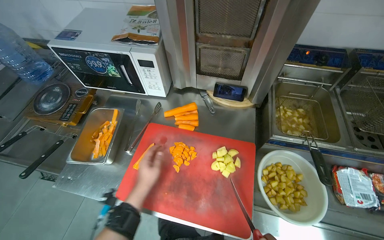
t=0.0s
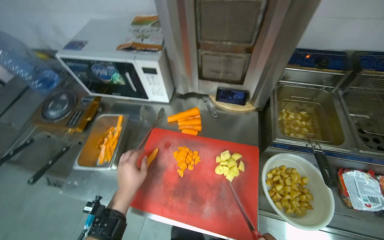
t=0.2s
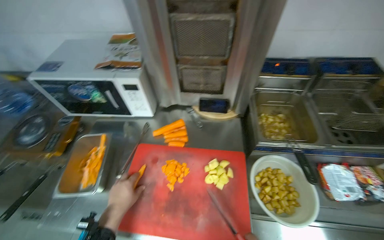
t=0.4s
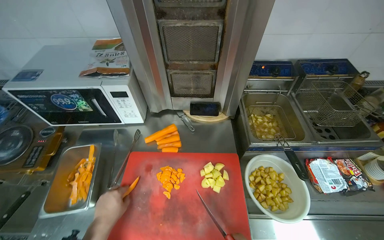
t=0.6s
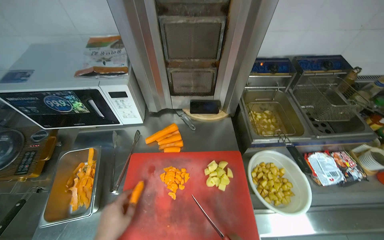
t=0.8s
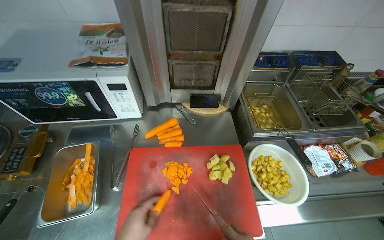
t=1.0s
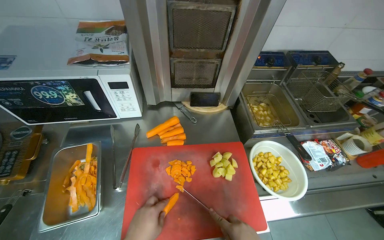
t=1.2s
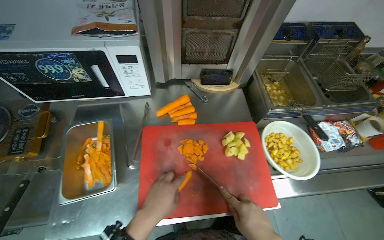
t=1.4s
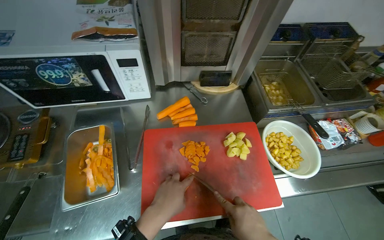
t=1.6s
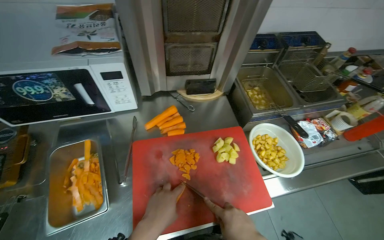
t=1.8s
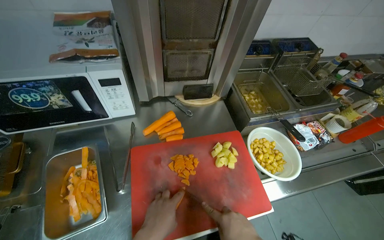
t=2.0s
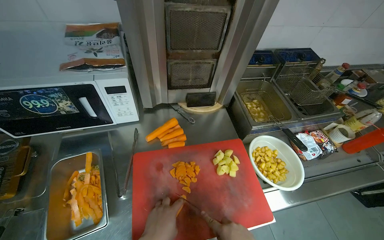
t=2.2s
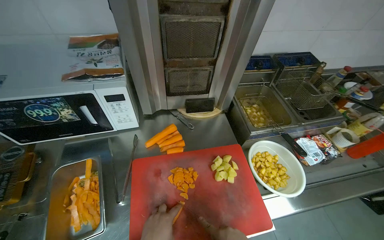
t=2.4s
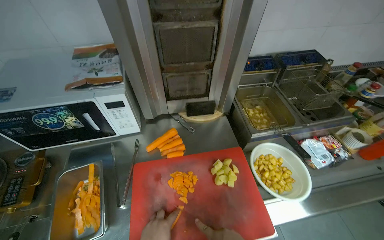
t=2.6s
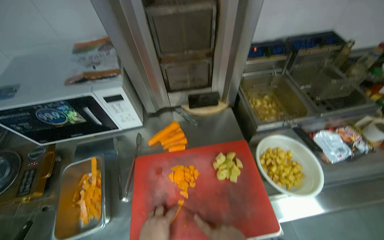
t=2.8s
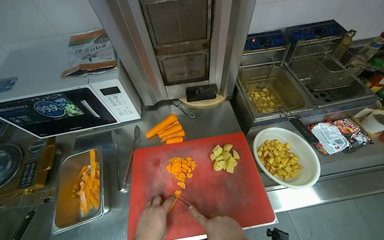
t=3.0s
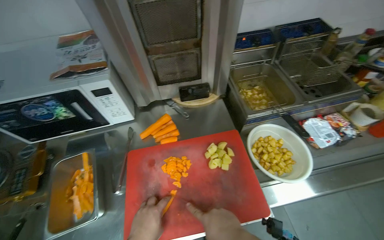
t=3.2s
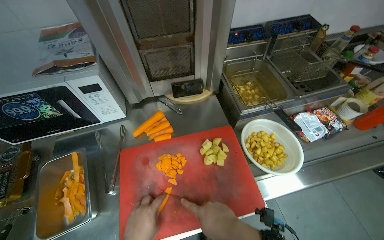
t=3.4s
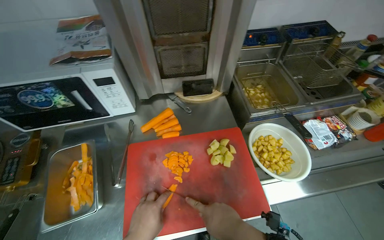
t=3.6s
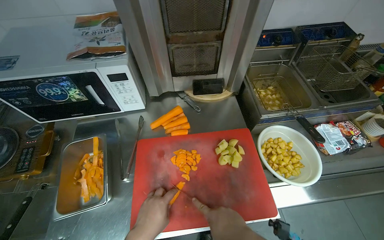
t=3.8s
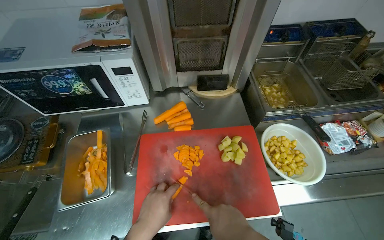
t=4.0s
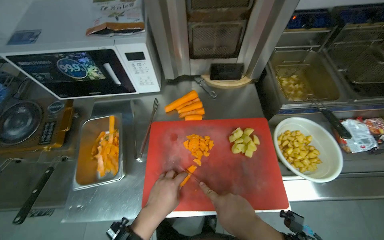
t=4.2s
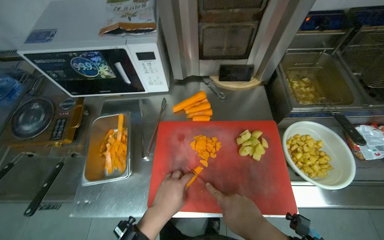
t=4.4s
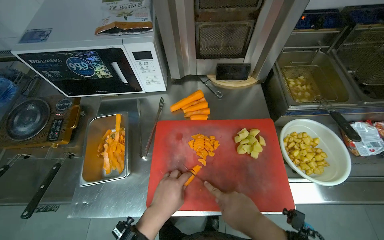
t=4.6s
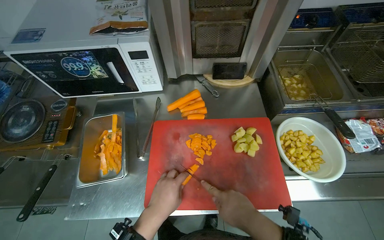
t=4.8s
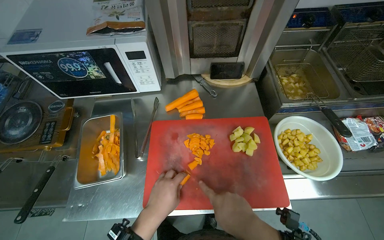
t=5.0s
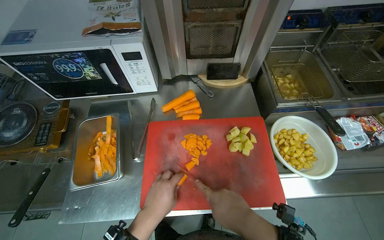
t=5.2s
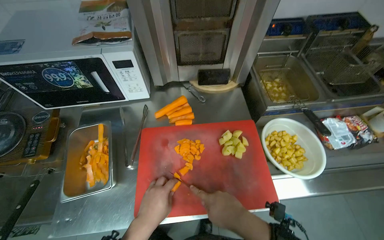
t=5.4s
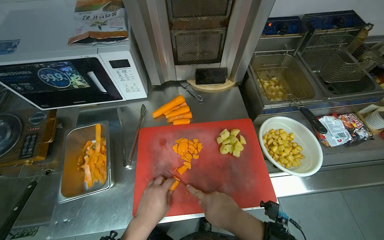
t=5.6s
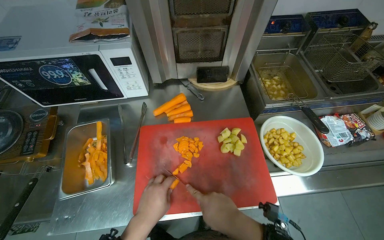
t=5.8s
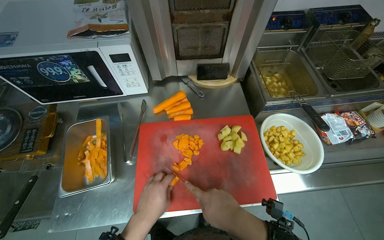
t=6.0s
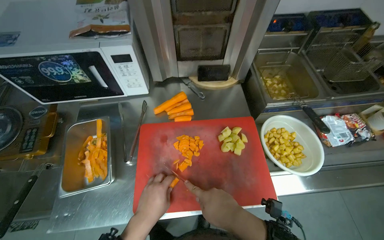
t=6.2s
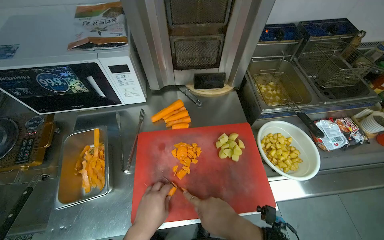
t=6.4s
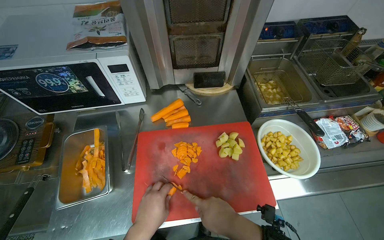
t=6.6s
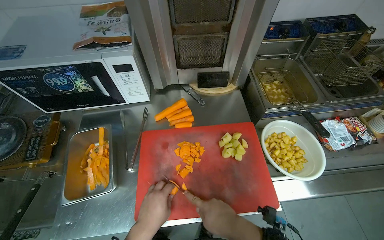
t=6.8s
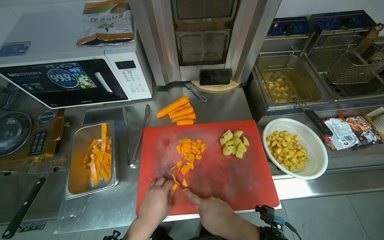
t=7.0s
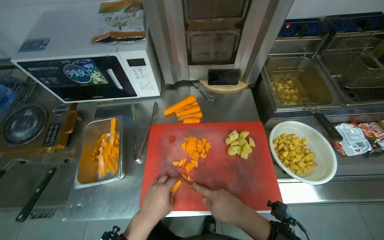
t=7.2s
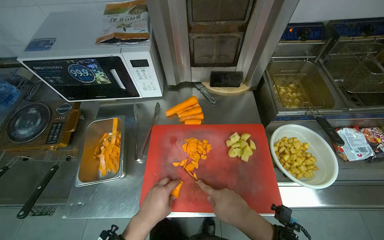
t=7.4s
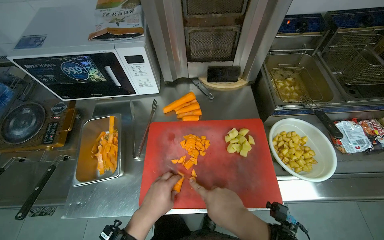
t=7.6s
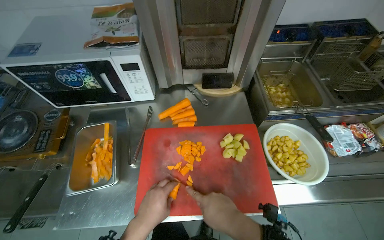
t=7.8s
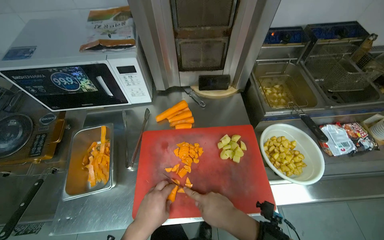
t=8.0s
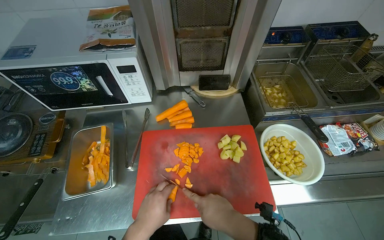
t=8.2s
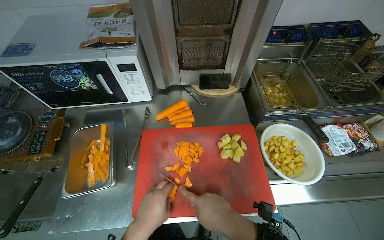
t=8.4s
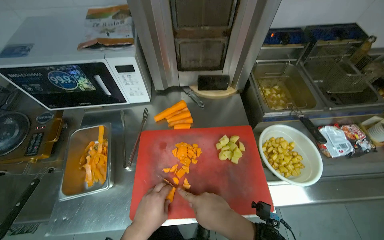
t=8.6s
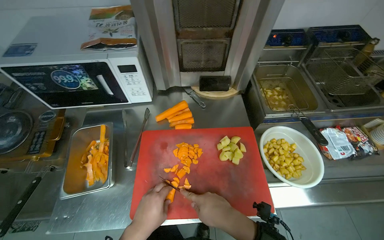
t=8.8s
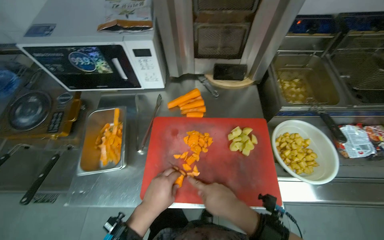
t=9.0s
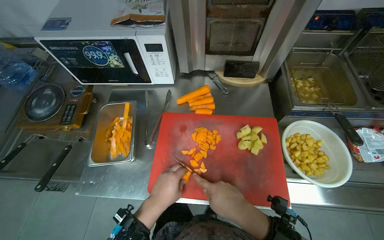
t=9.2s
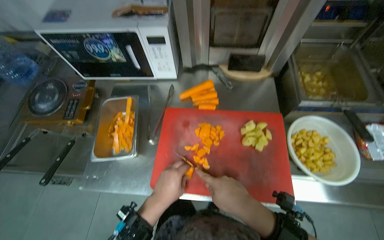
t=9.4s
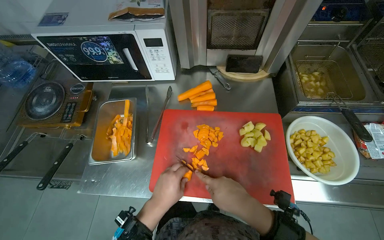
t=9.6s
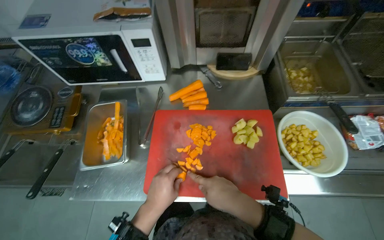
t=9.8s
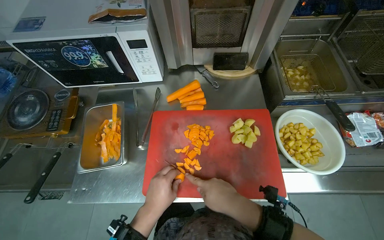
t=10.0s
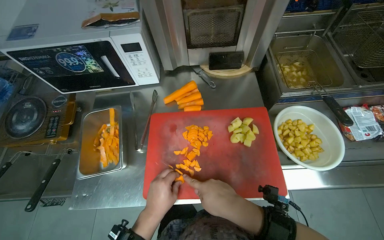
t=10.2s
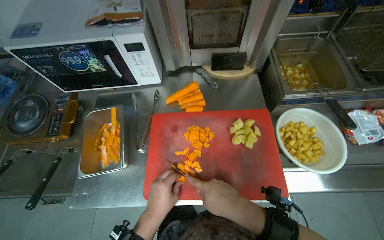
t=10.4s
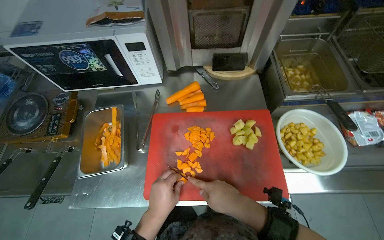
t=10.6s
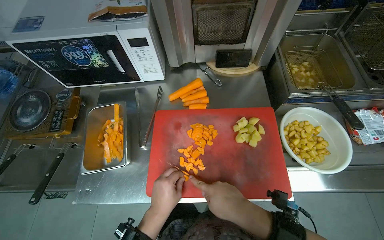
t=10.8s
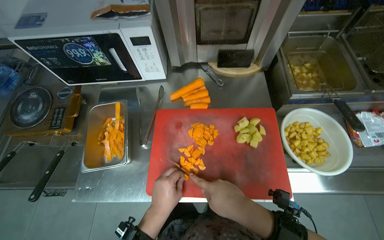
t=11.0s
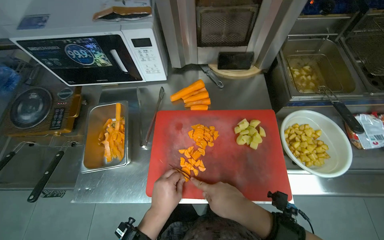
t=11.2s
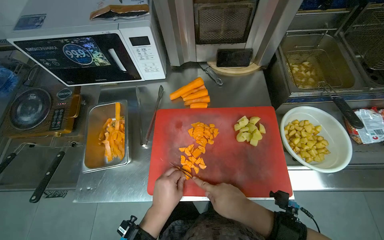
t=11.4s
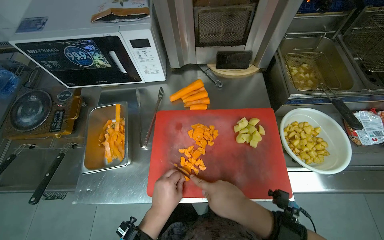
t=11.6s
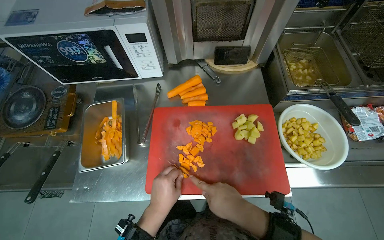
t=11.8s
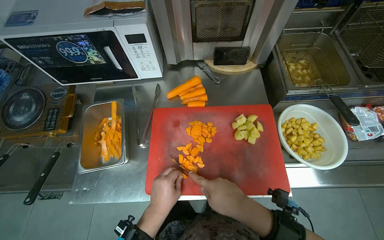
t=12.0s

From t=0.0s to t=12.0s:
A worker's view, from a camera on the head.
Job: preparing food.
The whole recording: Chopping carrots. The worker continues chopping carrots on a red cutting board.
From t=0.0s to t=1.6s: The head rotates about 20 degrees to the right.
From t=4.4s to t=12.0s: The hands stay close to where they were, moving slightly.

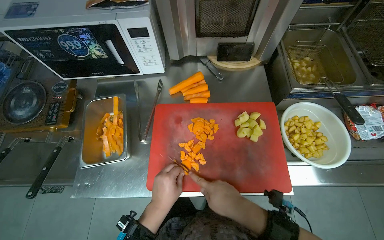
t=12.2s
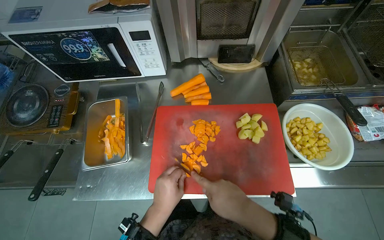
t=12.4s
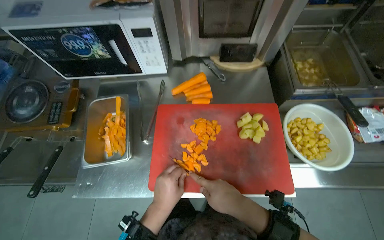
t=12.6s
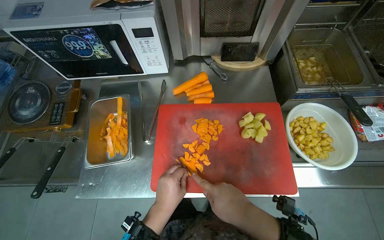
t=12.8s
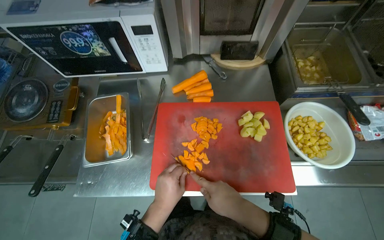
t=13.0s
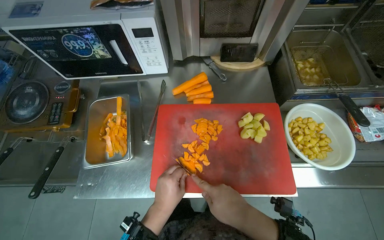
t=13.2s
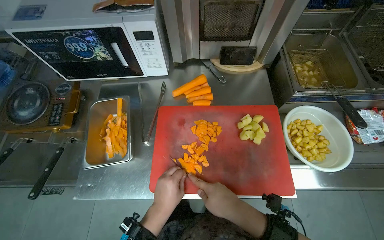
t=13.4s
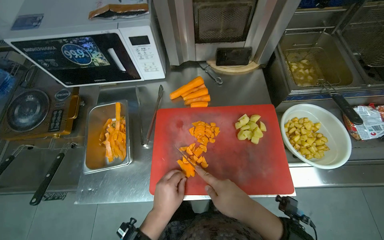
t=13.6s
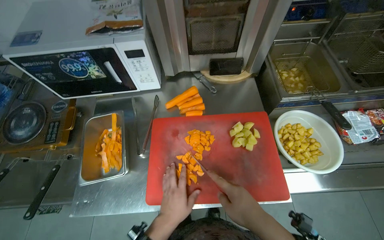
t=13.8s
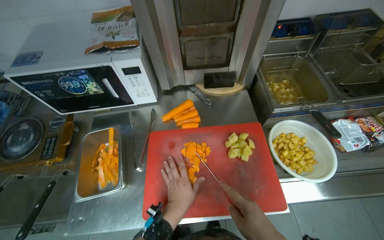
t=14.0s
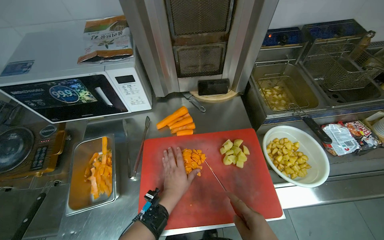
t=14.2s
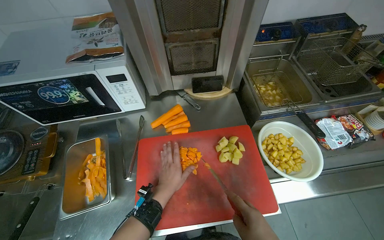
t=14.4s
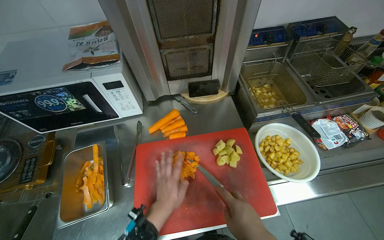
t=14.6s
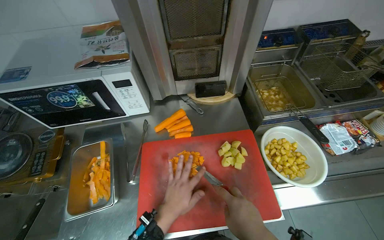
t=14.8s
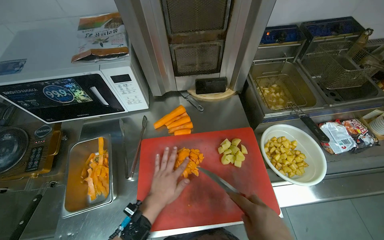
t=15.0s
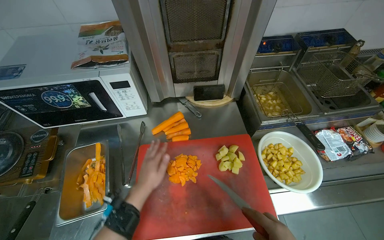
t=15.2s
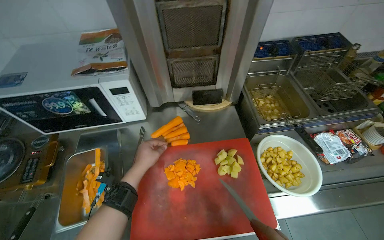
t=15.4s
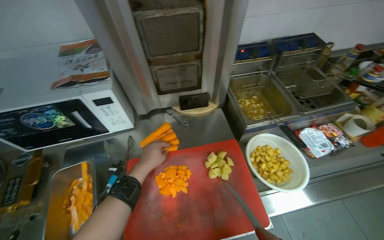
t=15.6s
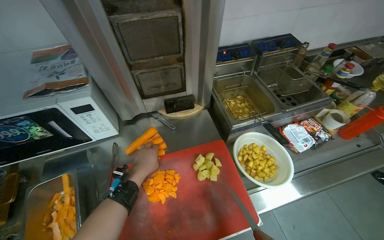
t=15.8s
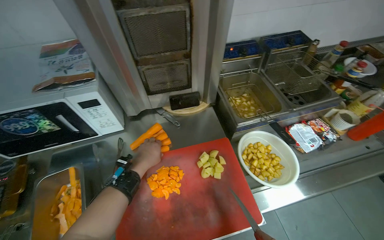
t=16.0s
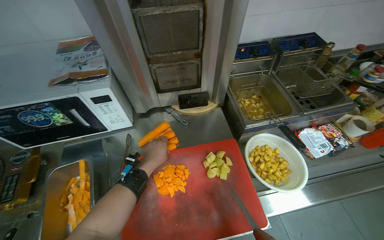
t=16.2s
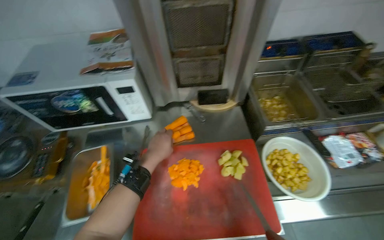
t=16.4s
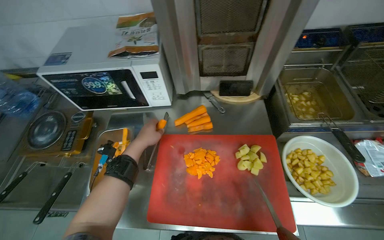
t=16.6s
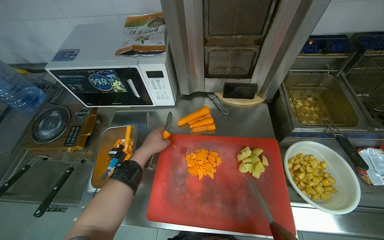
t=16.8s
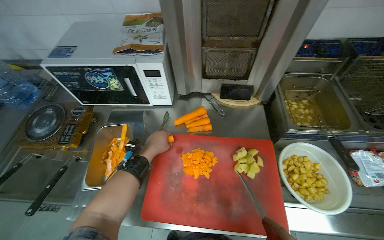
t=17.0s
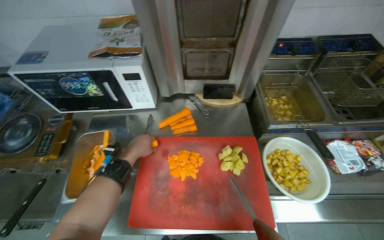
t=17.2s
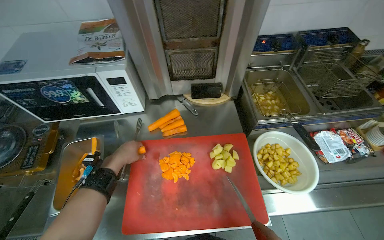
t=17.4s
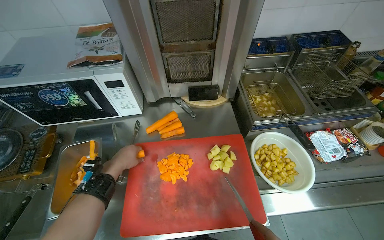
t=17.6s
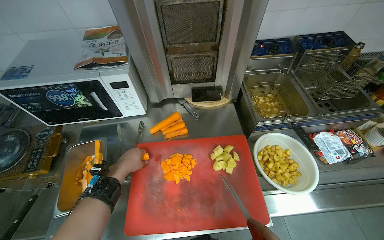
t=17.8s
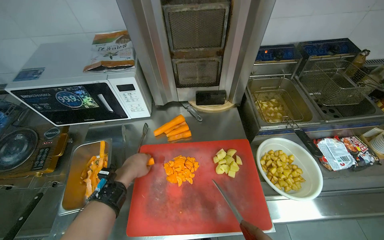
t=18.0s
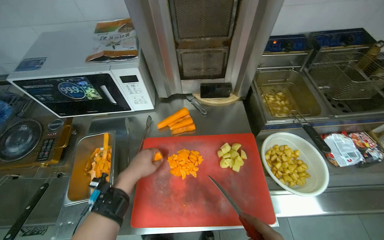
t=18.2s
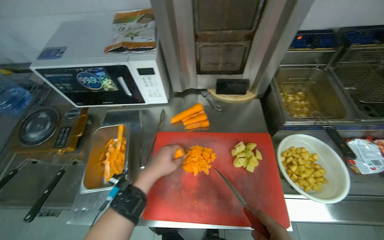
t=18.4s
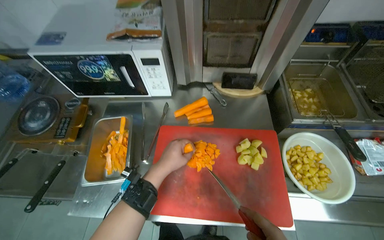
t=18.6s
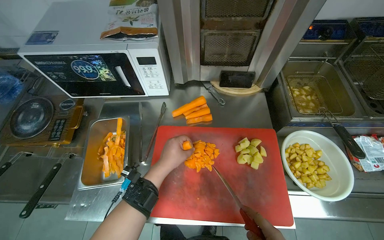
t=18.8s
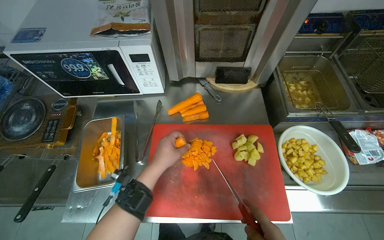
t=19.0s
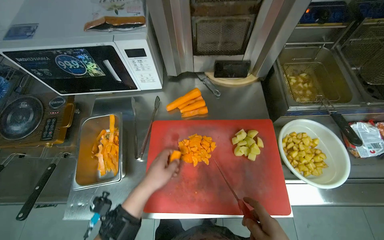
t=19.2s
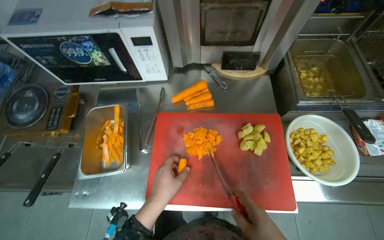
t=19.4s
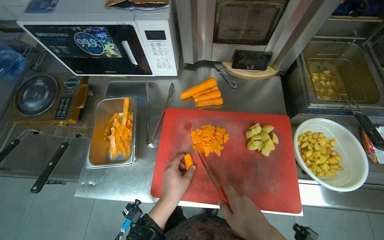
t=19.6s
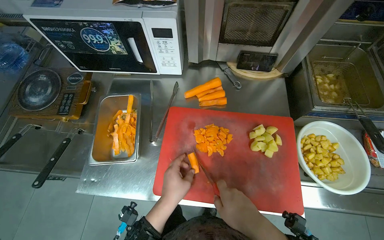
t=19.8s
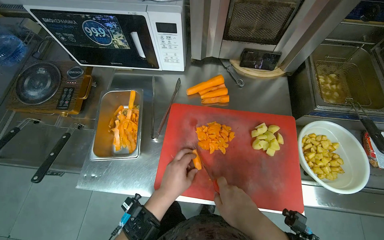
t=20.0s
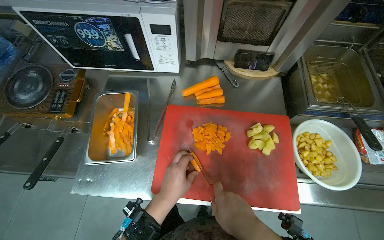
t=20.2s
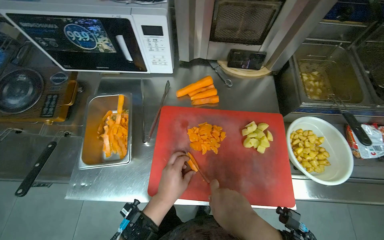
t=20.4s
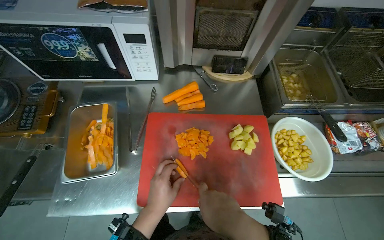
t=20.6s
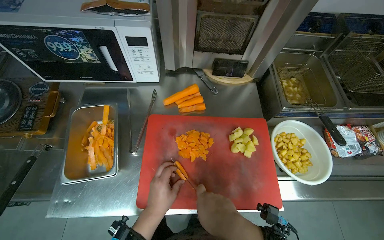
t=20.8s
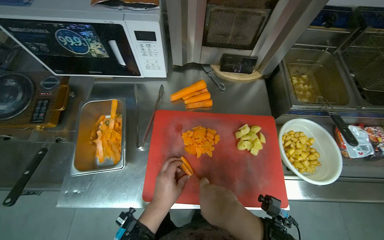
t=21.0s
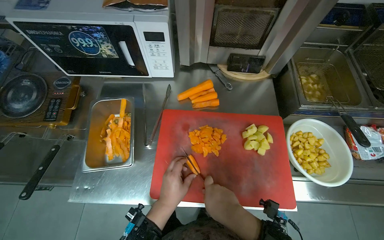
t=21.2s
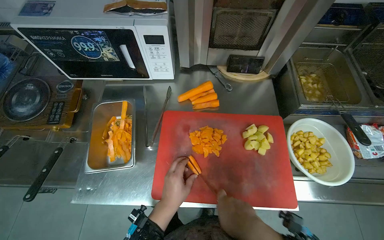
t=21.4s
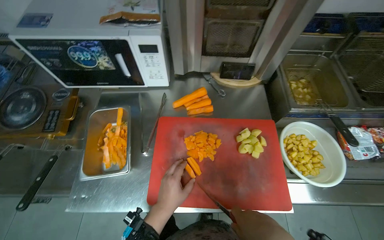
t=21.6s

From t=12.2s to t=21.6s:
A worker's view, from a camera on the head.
Job: preparing food.
The whole recording: Chopping carrots. The worker continues chopping carrots on a red cutting board.
From t=12.2s to t=13.8s: The hands work in one place, with small movements.
From t=13.8s to t=15.4s: The left hand goes roughly 25 cm up the picture.
